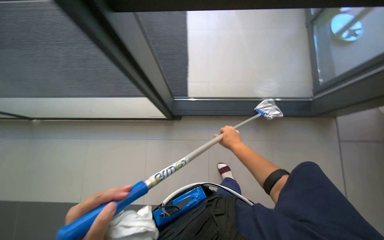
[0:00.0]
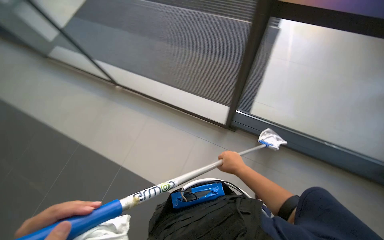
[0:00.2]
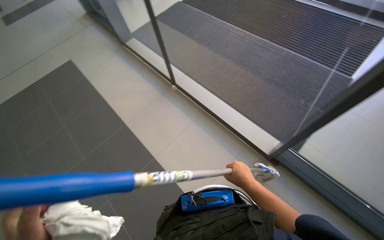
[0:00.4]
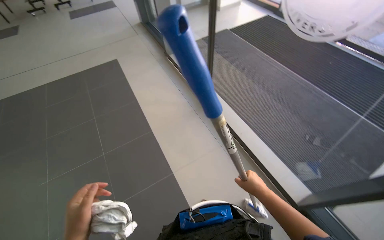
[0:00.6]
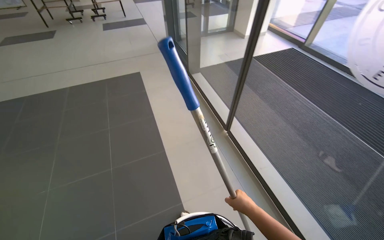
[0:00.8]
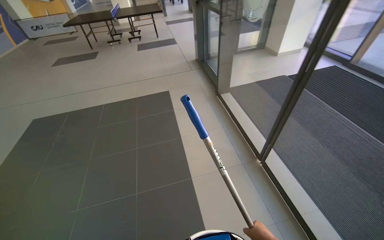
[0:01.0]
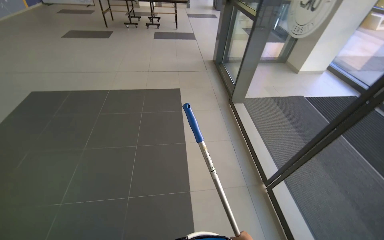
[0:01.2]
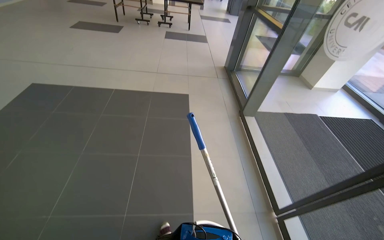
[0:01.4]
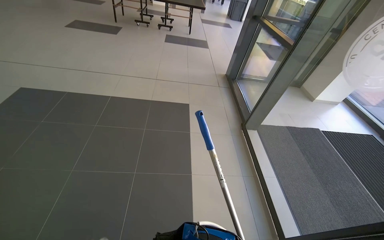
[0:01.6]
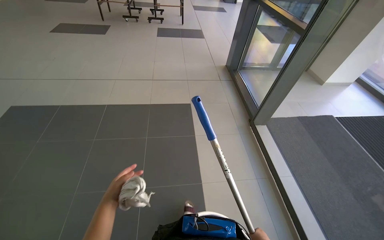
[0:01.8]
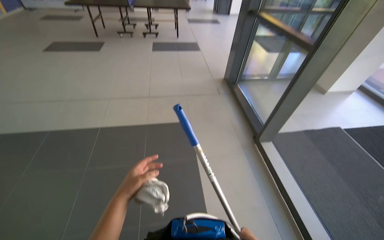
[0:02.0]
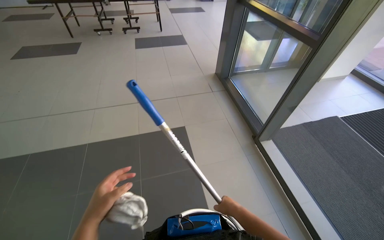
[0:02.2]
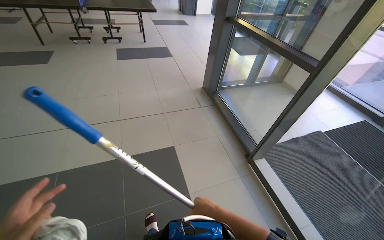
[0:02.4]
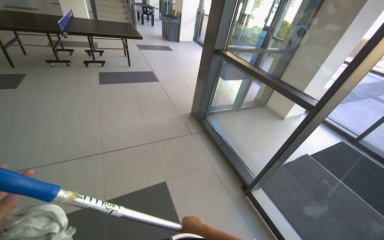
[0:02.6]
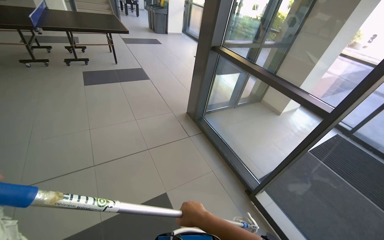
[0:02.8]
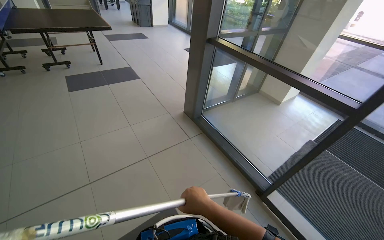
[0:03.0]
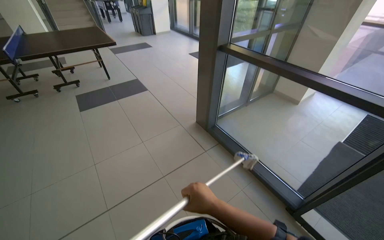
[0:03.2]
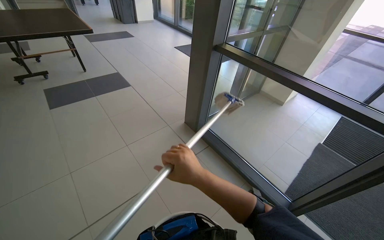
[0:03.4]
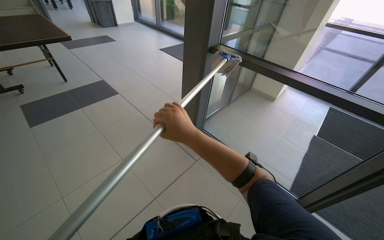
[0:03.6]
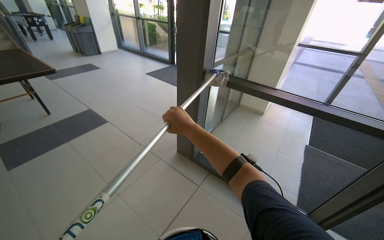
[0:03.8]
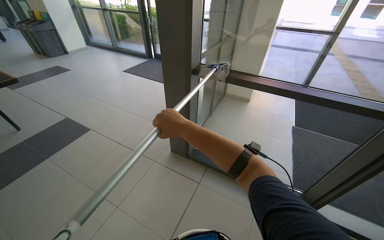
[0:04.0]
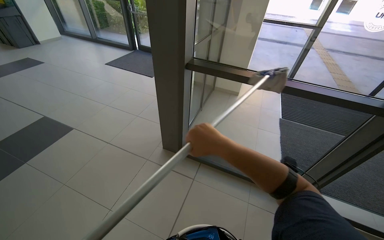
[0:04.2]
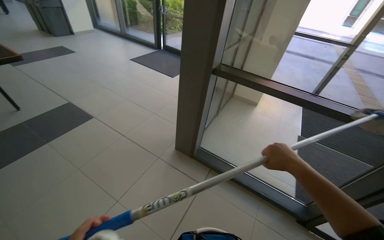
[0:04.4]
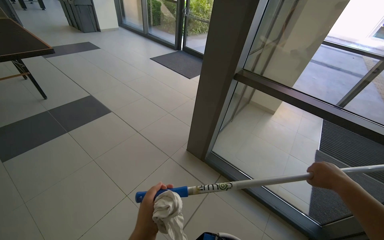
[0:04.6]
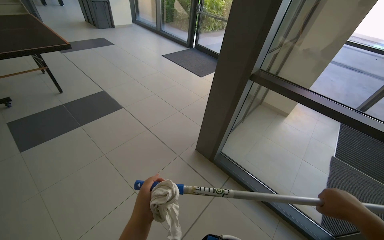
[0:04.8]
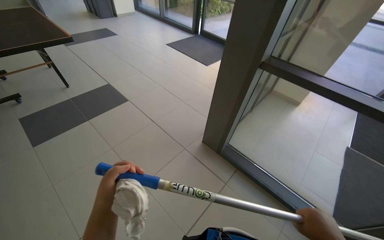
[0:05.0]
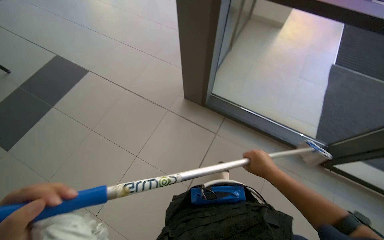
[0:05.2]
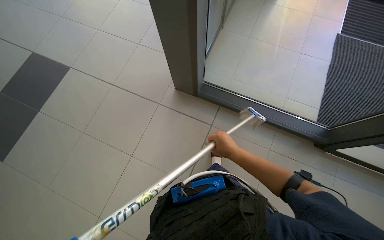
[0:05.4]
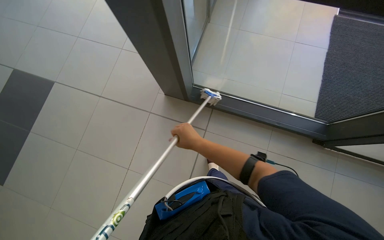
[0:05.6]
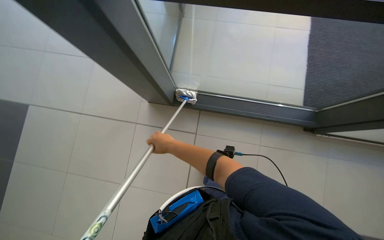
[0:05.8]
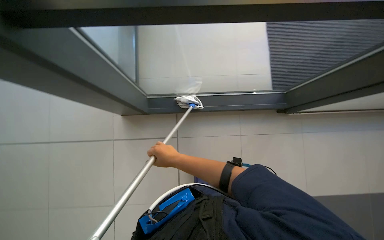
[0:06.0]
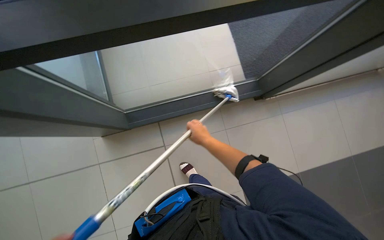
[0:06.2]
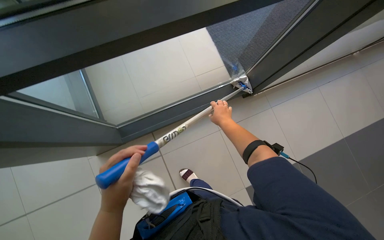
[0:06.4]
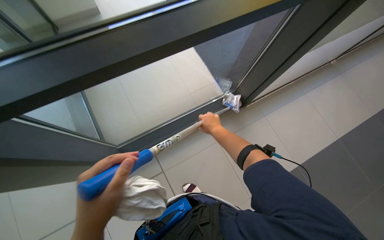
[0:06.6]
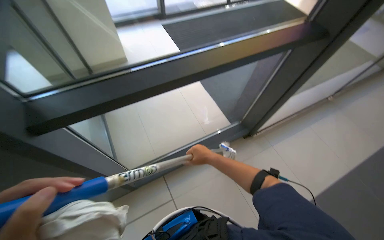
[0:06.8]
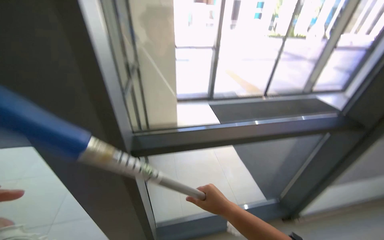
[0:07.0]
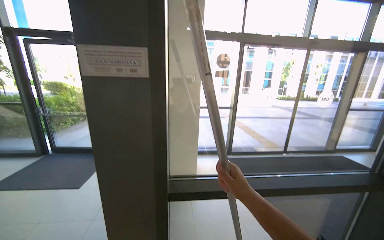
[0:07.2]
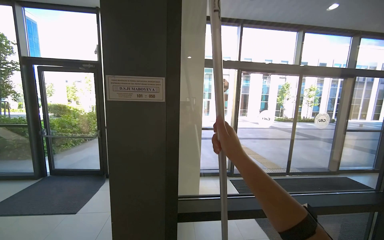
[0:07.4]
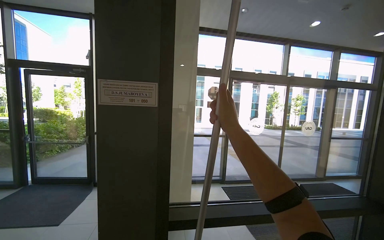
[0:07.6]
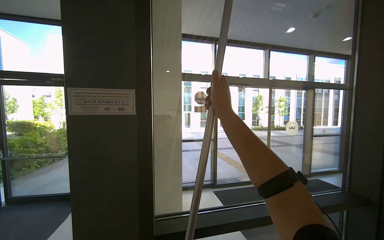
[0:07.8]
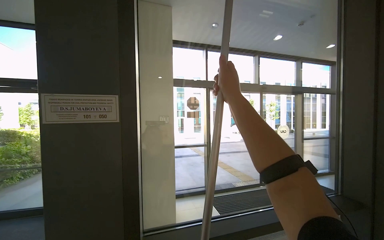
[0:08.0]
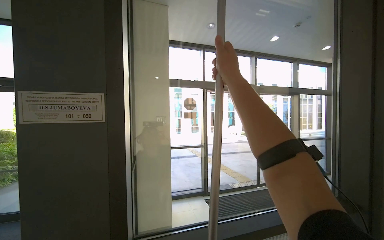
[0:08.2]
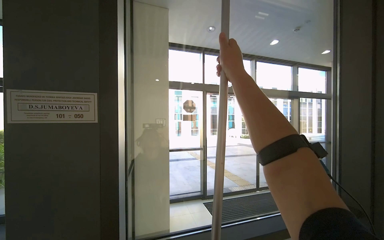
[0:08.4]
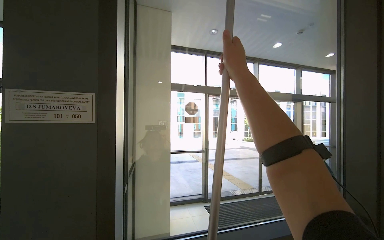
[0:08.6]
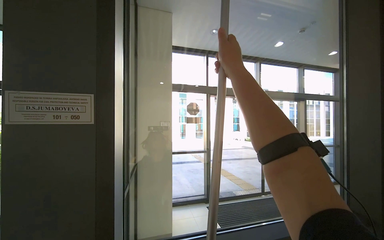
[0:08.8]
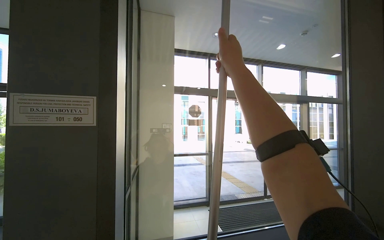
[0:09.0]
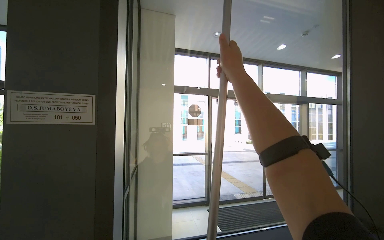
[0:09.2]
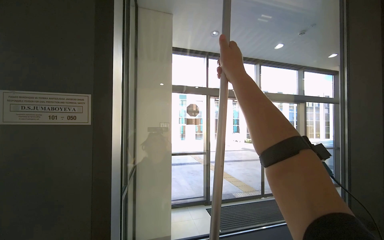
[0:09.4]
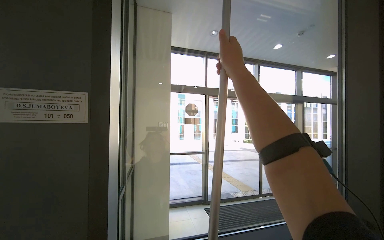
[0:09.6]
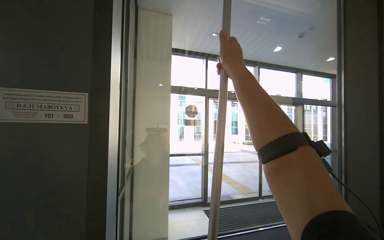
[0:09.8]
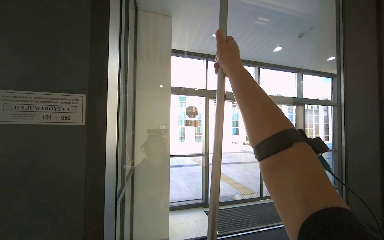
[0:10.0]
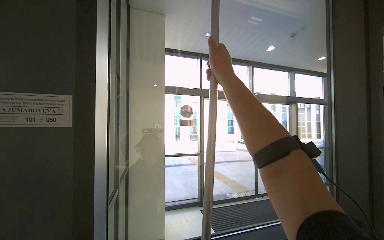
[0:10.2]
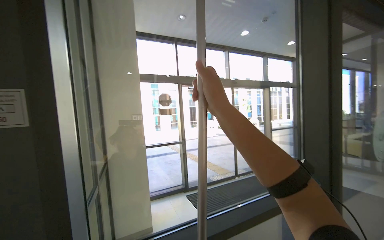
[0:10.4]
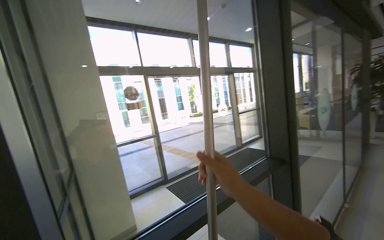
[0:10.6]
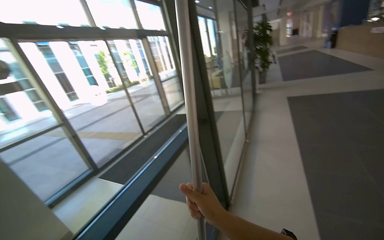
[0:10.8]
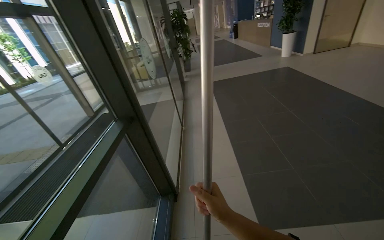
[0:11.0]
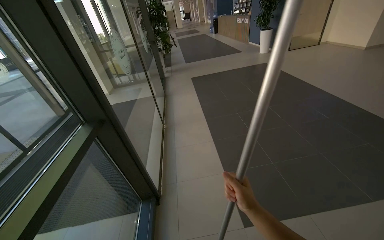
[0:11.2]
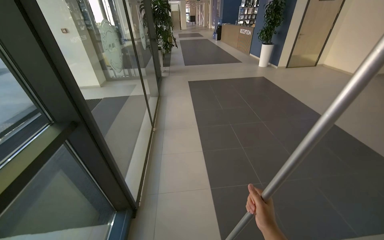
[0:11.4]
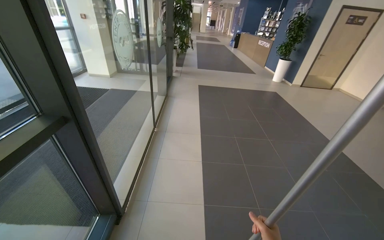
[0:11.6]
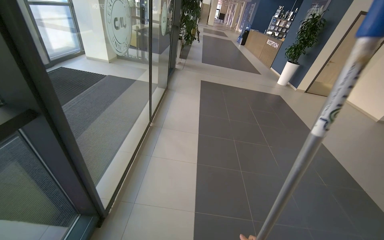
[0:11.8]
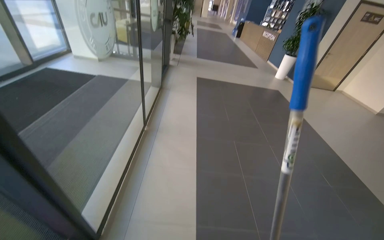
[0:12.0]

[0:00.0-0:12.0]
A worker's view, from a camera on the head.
Job: cleaning windows.
The whole recording: Cleaning glass windows. The worker cleans the large glass windows with a long-handled cleaning tool.
0:00.0 to 0:01.6: The wearer moves roughly 1 m. The head rotates approximately 35 degrees to the left. The view tips upward by about 15 degrees.
0:01.6 to 0:03.0: The head travels approximately 1.5 m. The wearer's head swings about 30 degrees to the right.
0:03.0 to 0:04.4: The head travels roughly 90 cm. The wearer looks about 25 degrees further to the right.
0:04.4 to 0:06.0: The head travels approximately 50 cm. The view tilts approximately 30 degrees downward. Everything in view rotates some 30 degrees counterclockwise.
0:06.0 to 0:07.6: The wearer looks approximately 60 degrees further upward.
0:07.6 to 0:09.0: The right hand travels up the picture by some 20 cm.
0:09.0 to 0:10.4: The right hand shifts about 10 cm down the picture.
0:10.4 to 0:12.0: The head travels approximately 80 cm. The head turns to the right by roughly 70 degrees. The view tips downward by about 25 degrees.

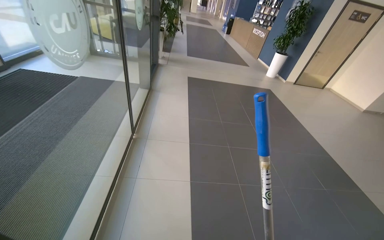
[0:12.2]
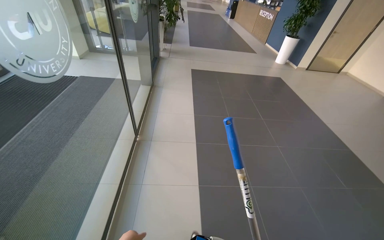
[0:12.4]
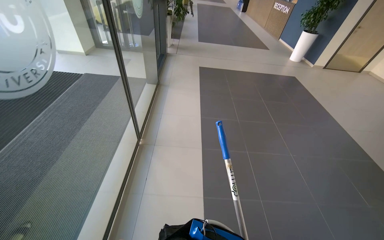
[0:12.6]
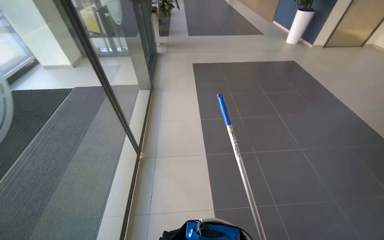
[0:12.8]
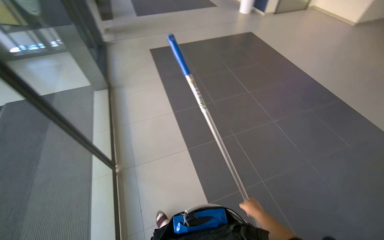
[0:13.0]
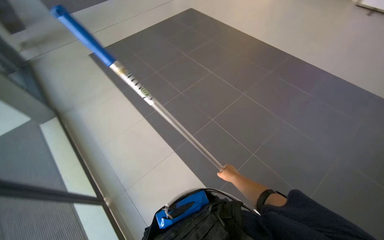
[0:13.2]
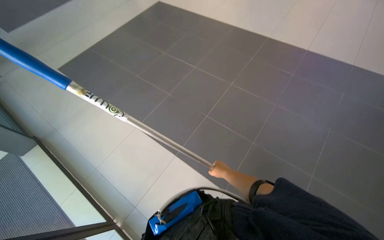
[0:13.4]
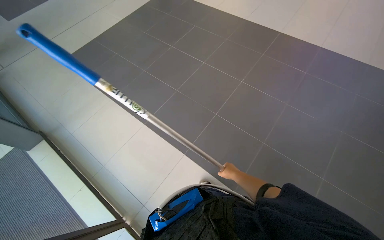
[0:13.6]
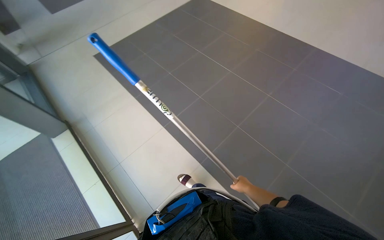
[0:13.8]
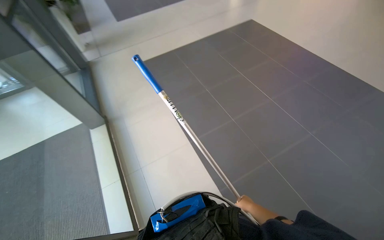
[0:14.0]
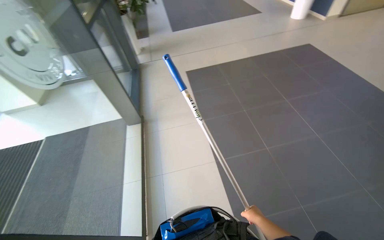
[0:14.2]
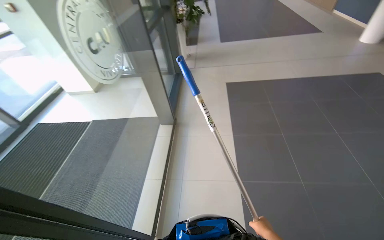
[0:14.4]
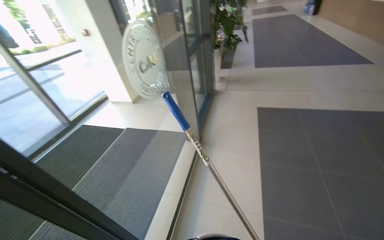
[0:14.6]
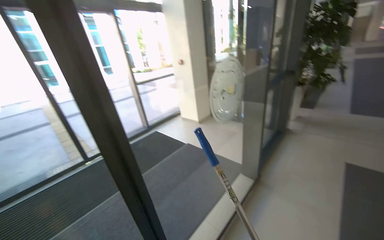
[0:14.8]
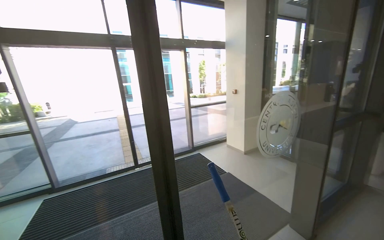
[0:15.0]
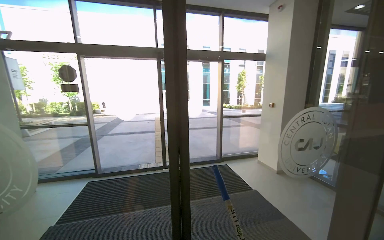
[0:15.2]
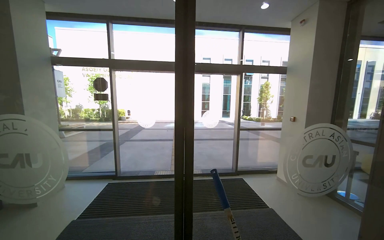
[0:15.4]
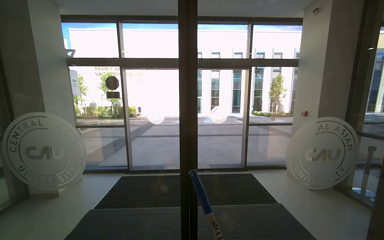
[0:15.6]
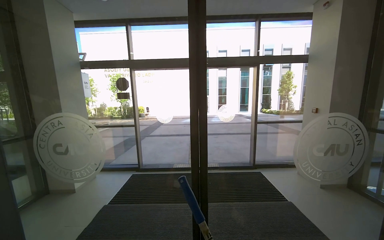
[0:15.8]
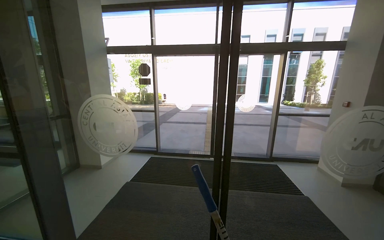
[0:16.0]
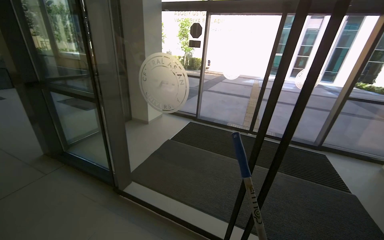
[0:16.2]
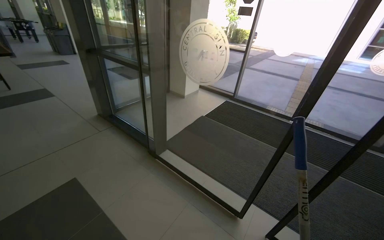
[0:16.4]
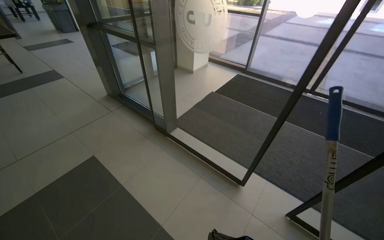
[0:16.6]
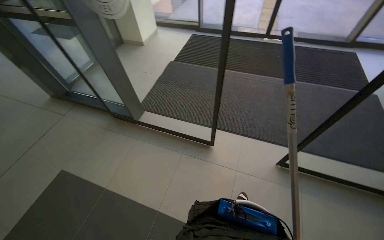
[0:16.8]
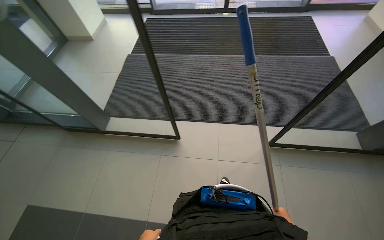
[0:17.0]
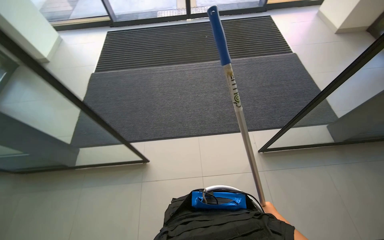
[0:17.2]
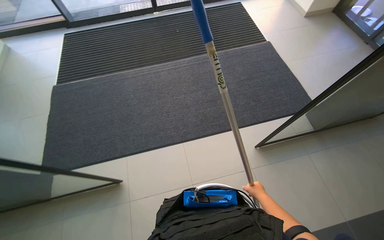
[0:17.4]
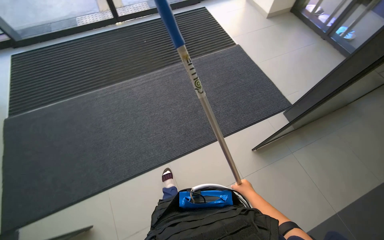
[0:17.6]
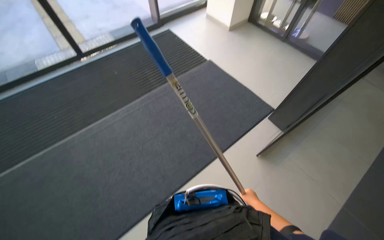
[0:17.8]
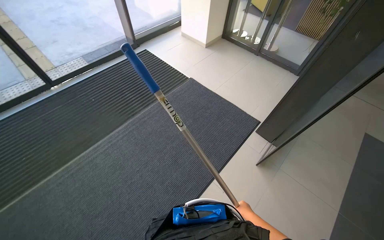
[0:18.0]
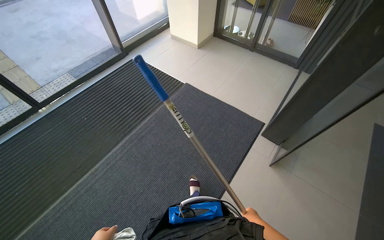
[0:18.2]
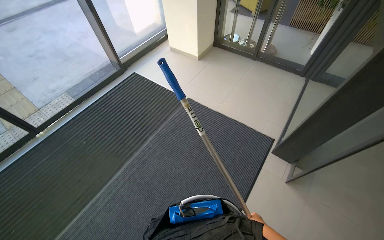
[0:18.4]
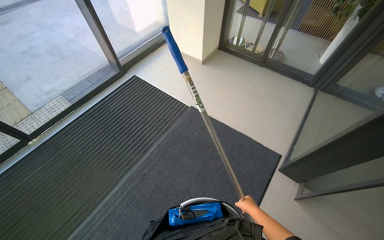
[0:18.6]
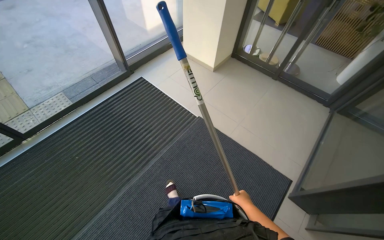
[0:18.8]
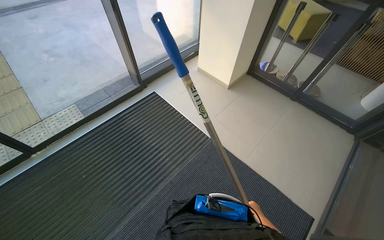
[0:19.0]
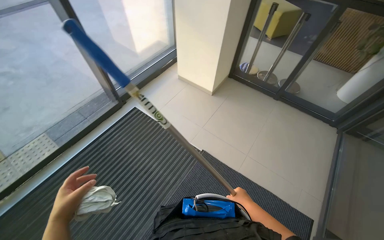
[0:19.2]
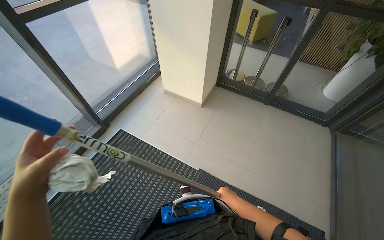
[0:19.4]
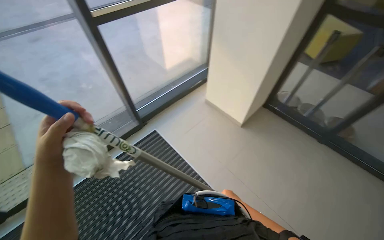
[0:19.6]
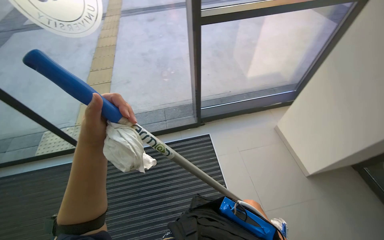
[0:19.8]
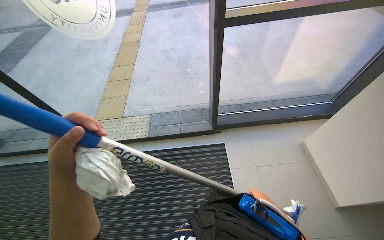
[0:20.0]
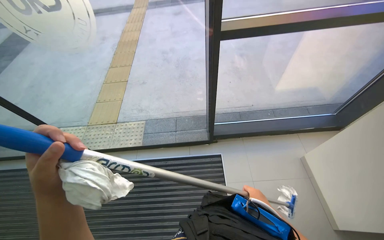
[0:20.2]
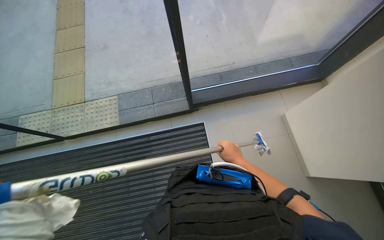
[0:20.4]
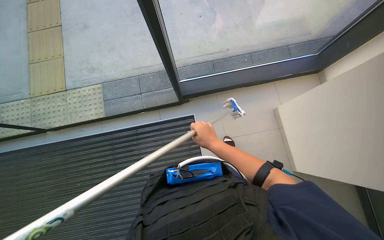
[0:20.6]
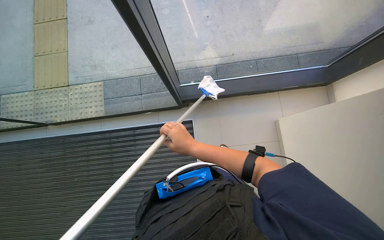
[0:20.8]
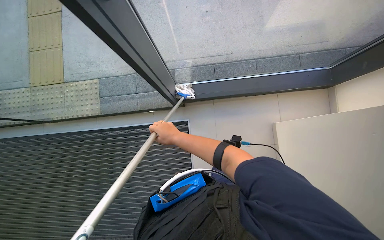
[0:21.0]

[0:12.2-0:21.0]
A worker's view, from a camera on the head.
Job: cleaning windows.
The whole recording: Cleaning glass windows. The worker cleans the large glass windows with a long-handled cleaning tool.
0:12.2 to 0:13.6: The head travels roughly 1 m. The head rotates about 50 degrees to the right. The camera pitches downward, by approximately 20 degrees.
0:13.6 to 0:15.2: The wearer looks roughly 125 degrees further to the left. The view tips upward by some 40 degrees.
0:15.2 to 0:16.6: The head rotates roughly 55 degrees to the left. The view tips downward by about 30 degrees.
0:18.0 to 0:19.6: The camera travels approximately 1.5 m.
0:19.6 to 0:21.0: The wearer moves roughly 80 cm. The wearer looks approximately 35 degrees further to the left. The wearer looks roughly 30 degrees further downward.
